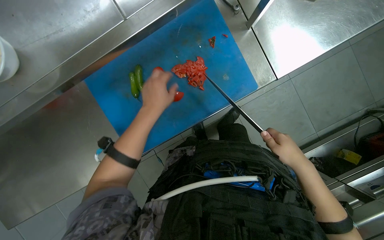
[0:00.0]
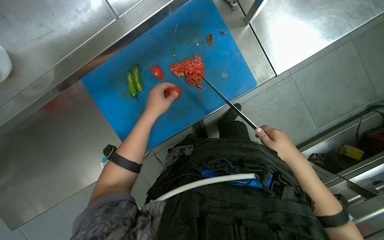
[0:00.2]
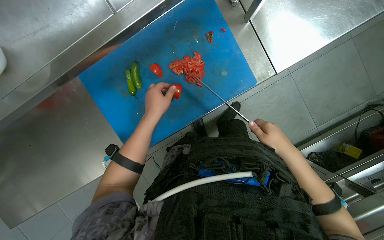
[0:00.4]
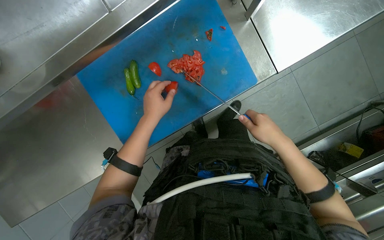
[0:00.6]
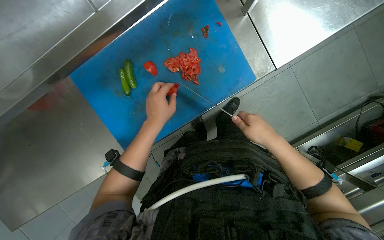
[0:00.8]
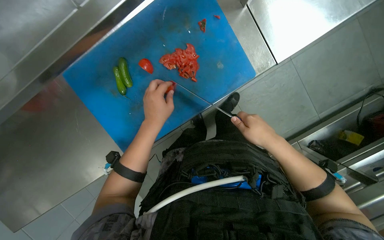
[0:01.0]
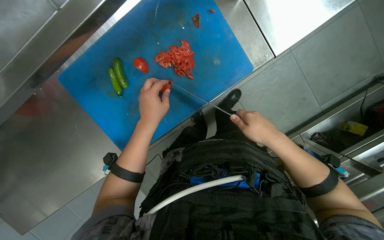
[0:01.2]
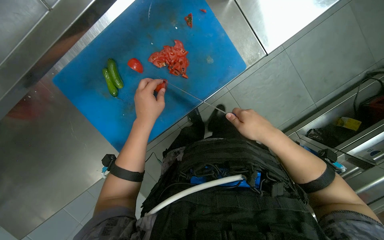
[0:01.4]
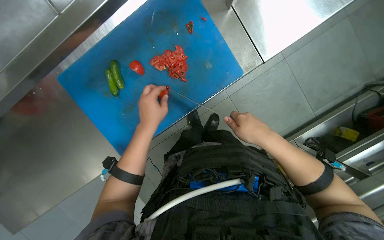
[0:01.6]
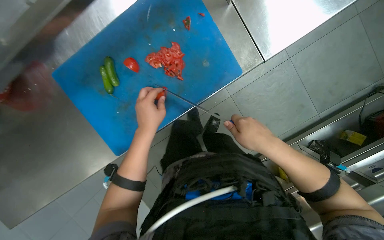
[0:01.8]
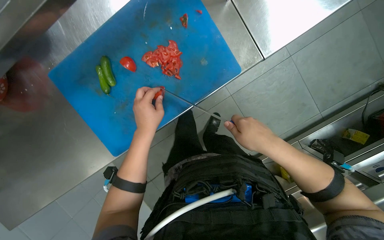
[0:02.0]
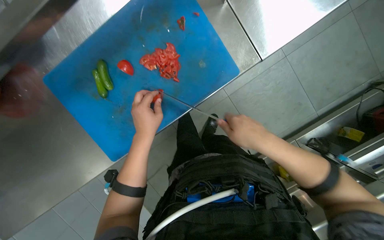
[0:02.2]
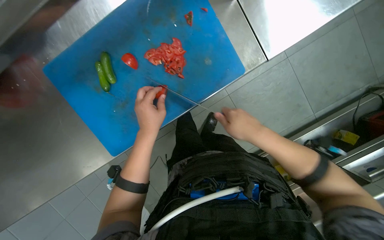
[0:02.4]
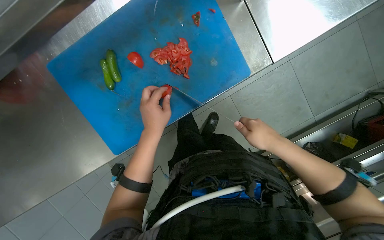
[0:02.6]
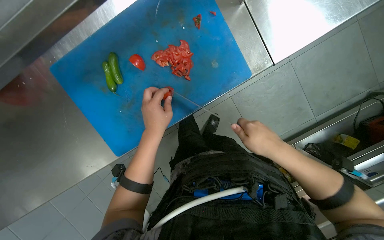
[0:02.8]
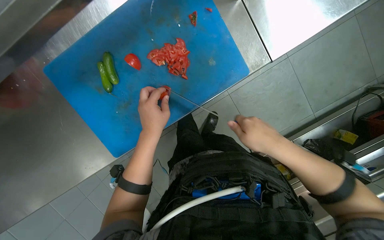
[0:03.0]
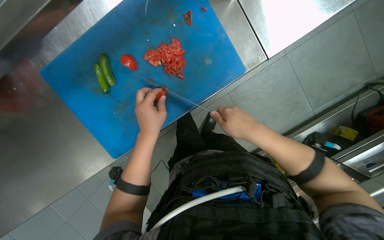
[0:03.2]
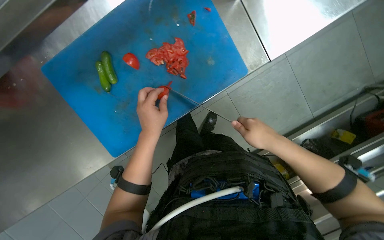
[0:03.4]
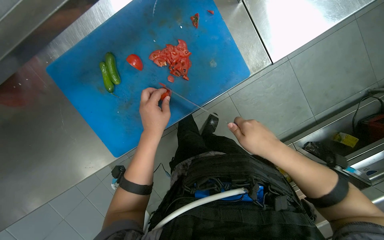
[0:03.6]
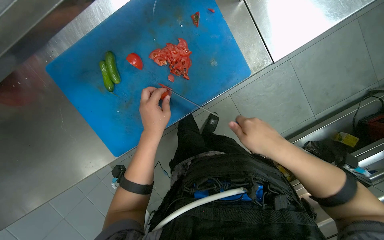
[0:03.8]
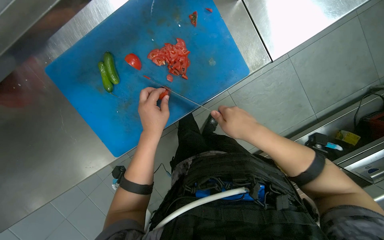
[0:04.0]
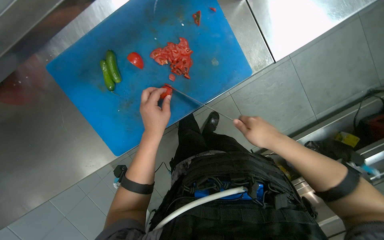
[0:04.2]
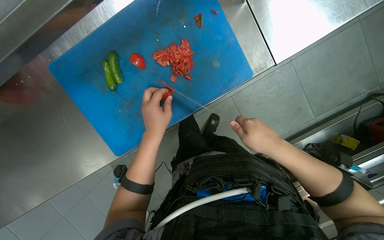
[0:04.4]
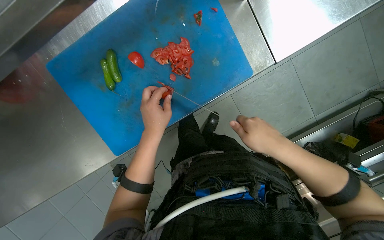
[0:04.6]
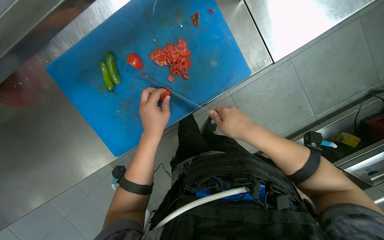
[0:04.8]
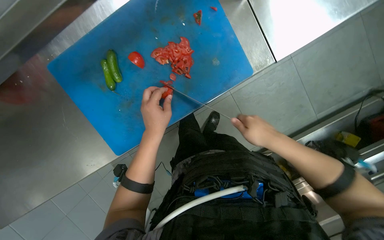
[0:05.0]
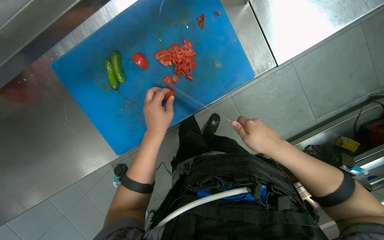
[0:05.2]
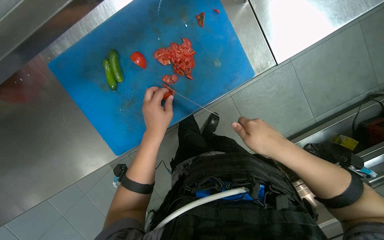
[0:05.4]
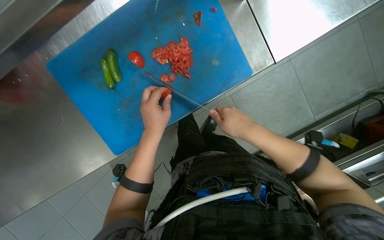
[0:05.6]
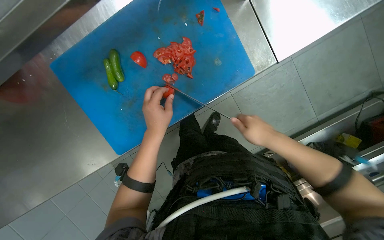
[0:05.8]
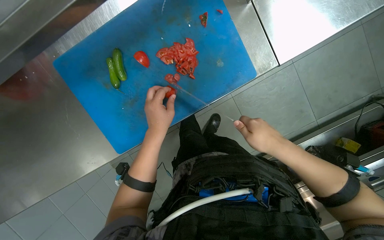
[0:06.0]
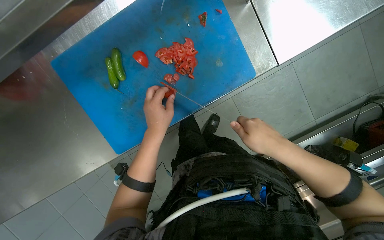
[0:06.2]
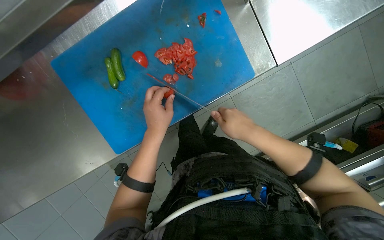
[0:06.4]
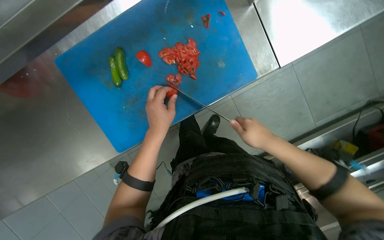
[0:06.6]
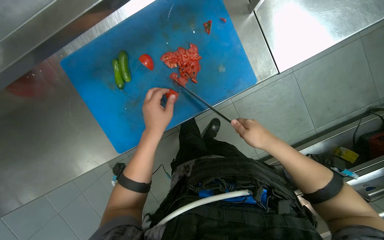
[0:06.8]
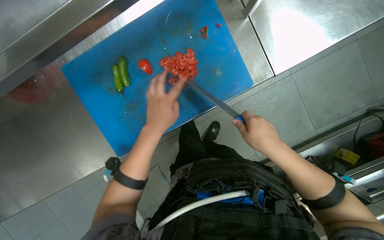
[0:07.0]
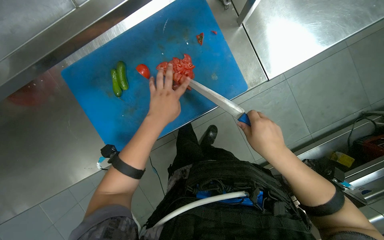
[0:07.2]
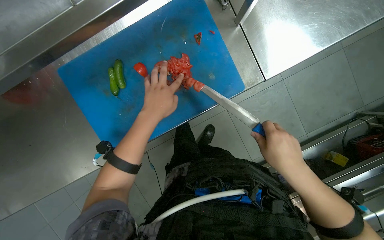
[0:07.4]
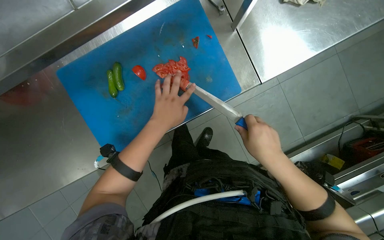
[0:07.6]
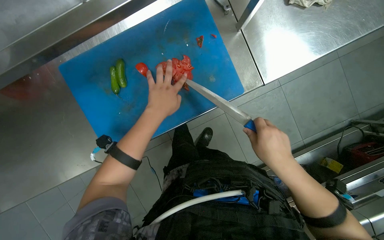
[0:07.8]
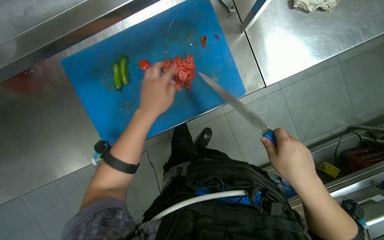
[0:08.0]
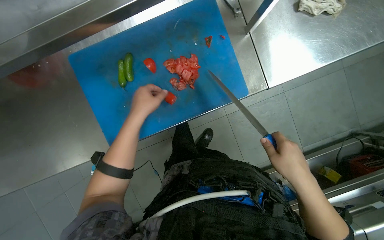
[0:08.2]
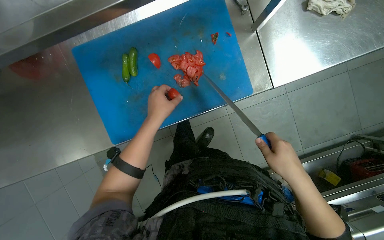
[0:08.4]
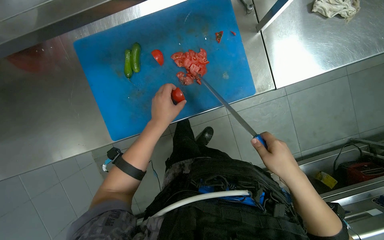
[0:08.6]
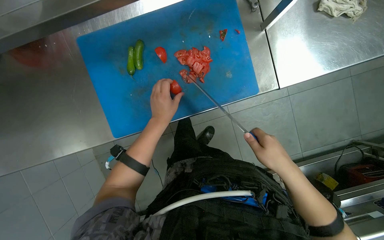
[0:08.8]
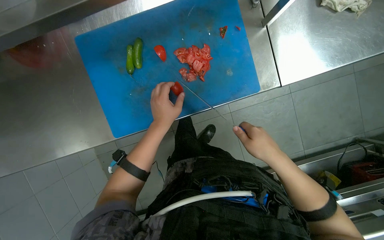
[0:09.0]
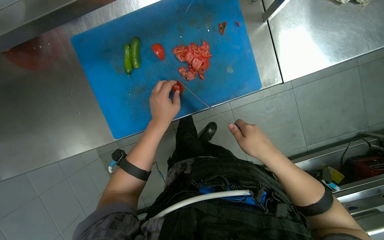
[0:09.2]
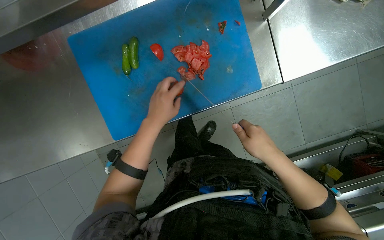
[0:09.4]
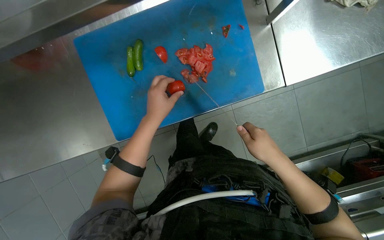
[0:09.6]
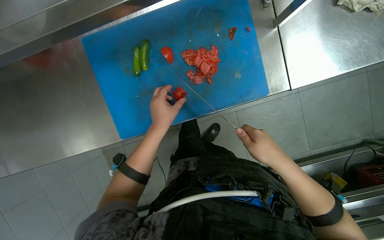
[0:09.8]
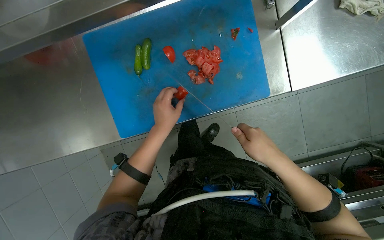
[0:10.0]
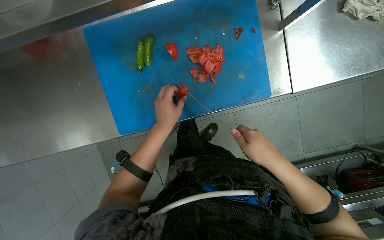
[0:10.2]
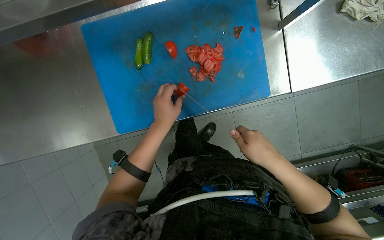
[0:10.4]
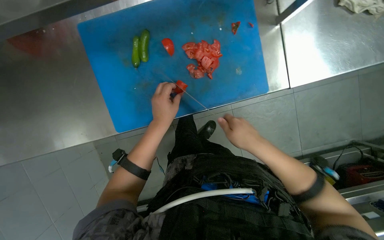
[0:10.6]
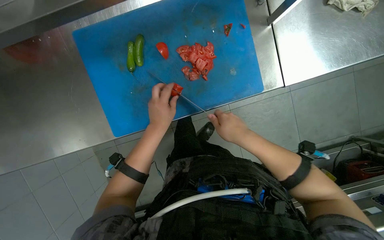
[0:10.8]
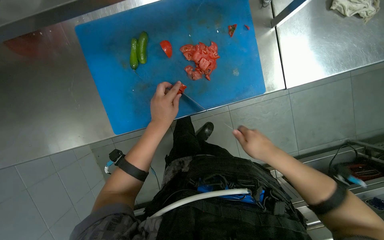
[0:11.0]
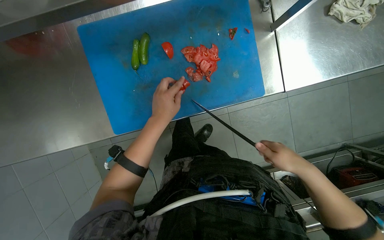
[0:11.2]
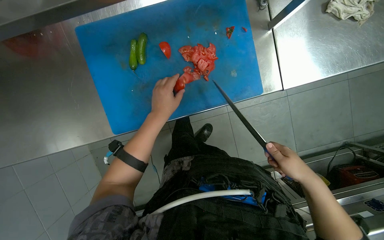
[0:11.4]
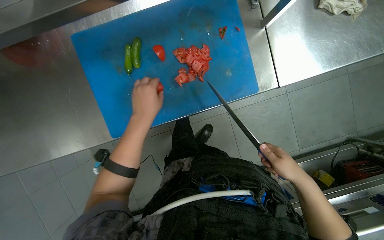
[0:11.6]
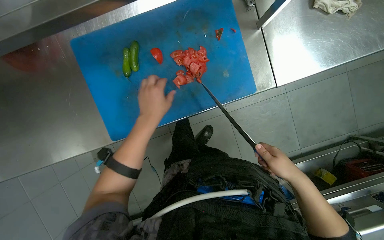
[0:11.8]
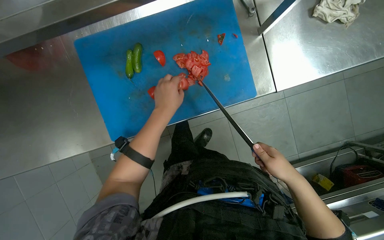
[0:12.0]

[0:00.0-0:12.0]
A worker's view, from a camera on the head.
Job: preparing food.
The whole recording: Slicing tomatoes on cutting board. The worker slices tomatoes on a blue cutting board.
0:00.0 to 0:01.6: The hands are busy where they are.
0:01.6 to 0:07.6: The hands work in one place, with small movements.
0:07.6 to 0:10.4: The hands work in one place, with small movements.
0:10.4 to 0:12.0: The right hand shifts some 10 cm to the right.

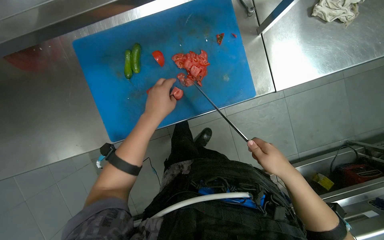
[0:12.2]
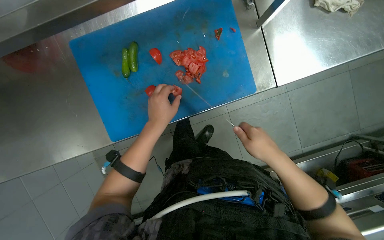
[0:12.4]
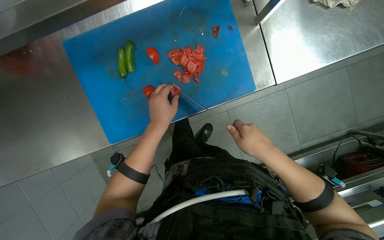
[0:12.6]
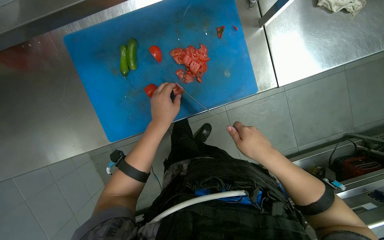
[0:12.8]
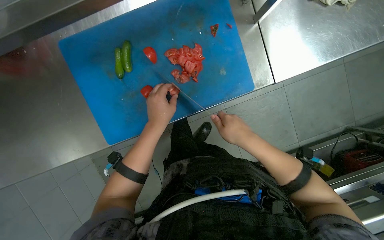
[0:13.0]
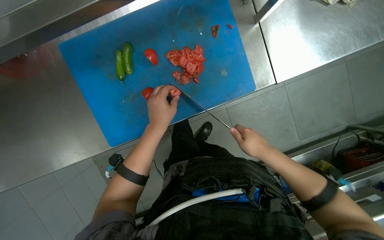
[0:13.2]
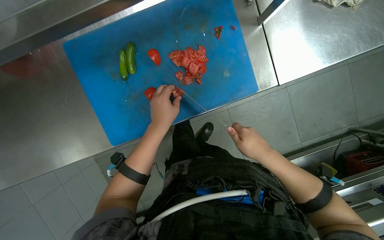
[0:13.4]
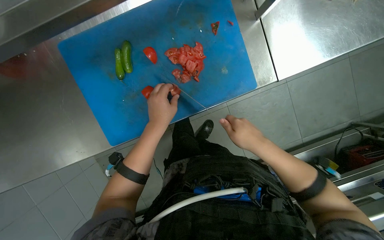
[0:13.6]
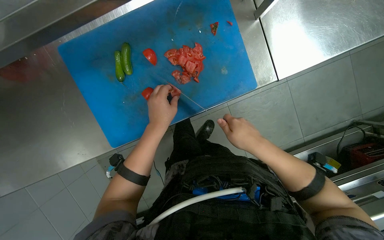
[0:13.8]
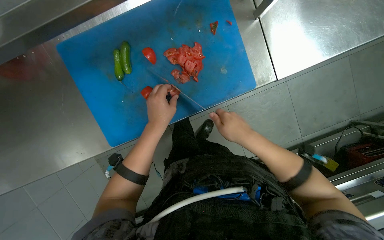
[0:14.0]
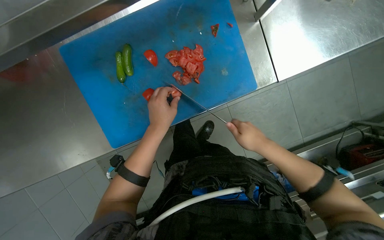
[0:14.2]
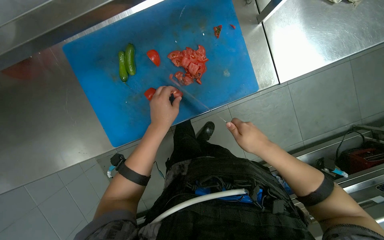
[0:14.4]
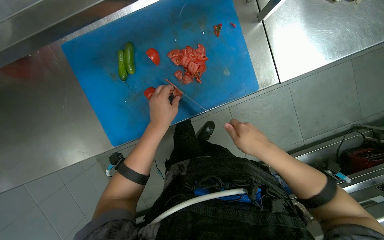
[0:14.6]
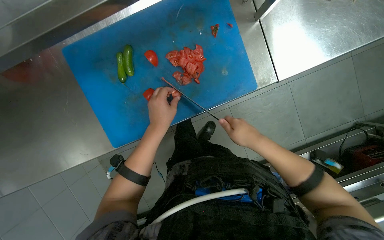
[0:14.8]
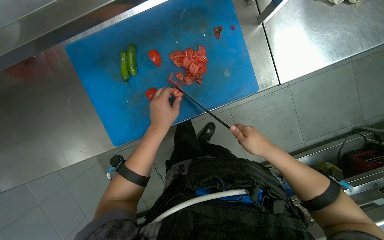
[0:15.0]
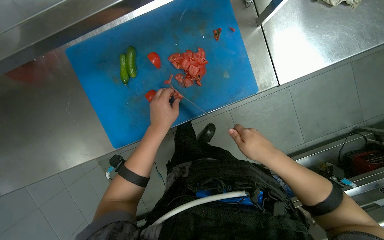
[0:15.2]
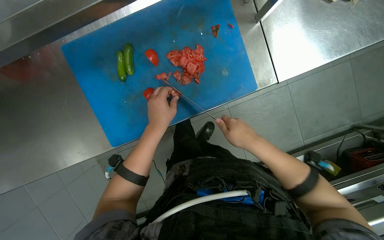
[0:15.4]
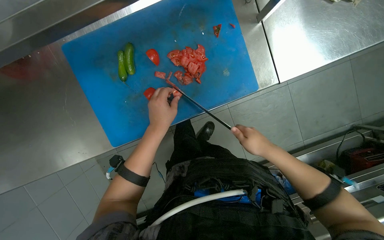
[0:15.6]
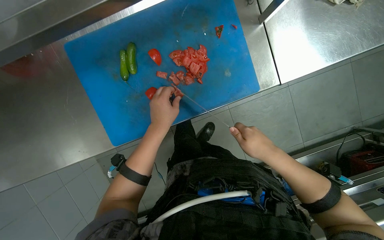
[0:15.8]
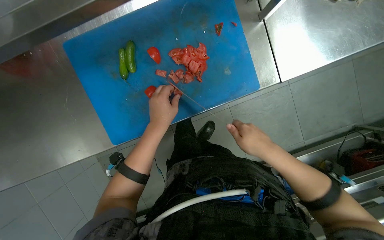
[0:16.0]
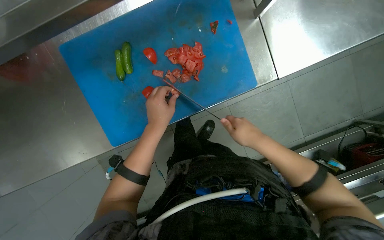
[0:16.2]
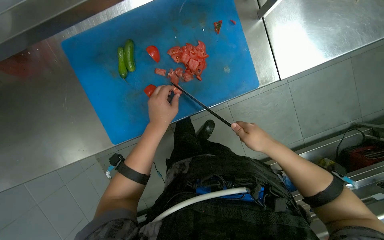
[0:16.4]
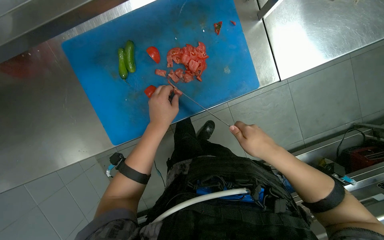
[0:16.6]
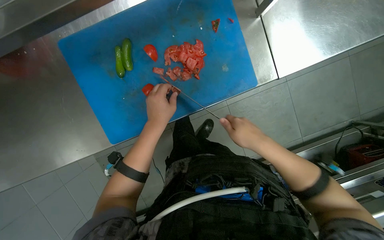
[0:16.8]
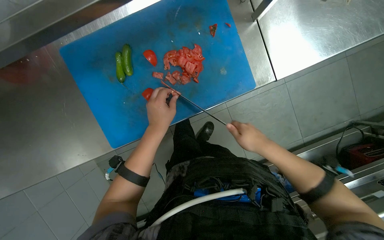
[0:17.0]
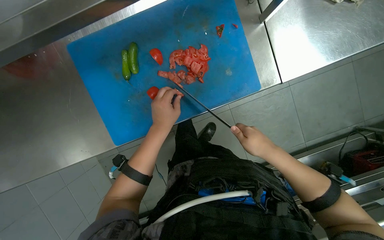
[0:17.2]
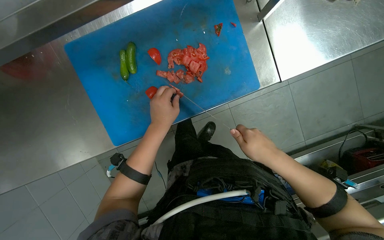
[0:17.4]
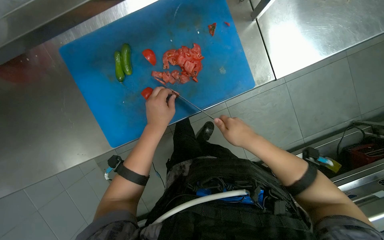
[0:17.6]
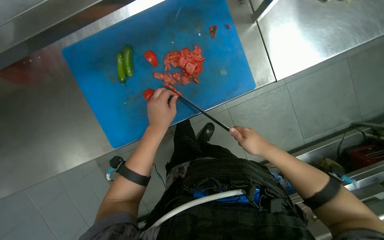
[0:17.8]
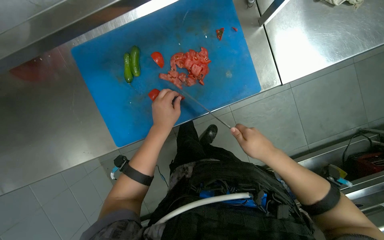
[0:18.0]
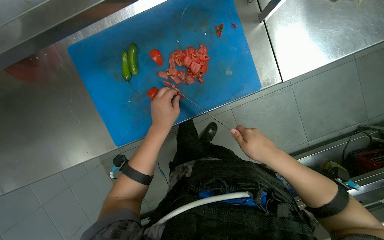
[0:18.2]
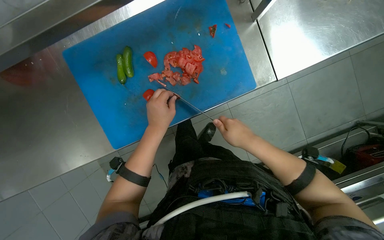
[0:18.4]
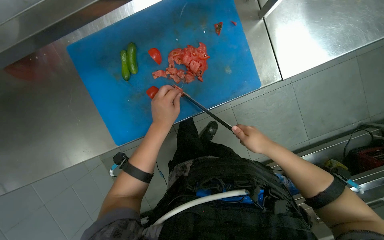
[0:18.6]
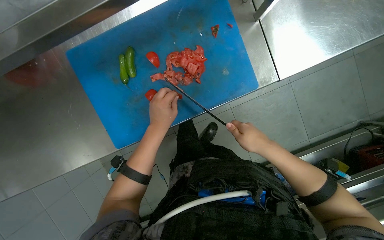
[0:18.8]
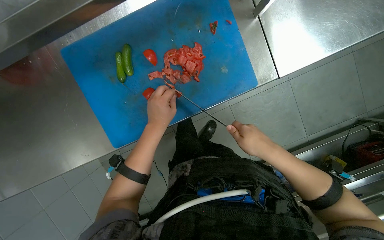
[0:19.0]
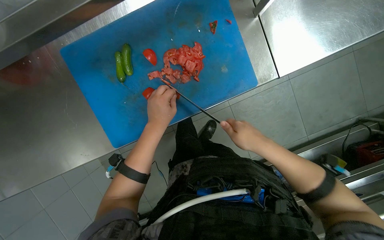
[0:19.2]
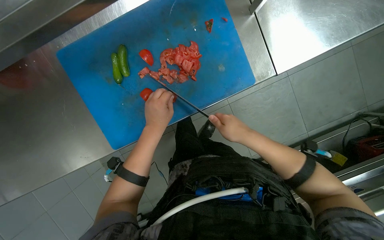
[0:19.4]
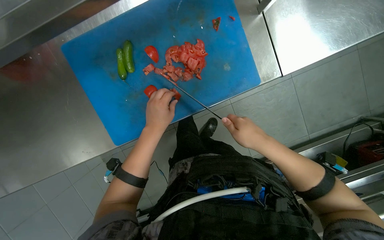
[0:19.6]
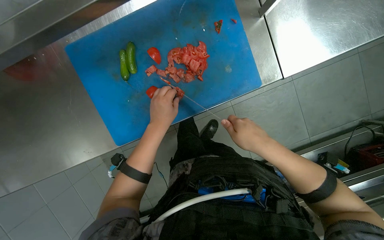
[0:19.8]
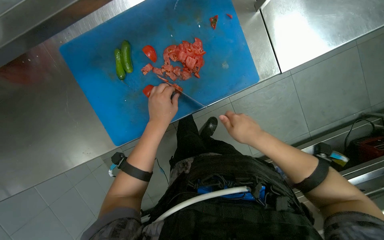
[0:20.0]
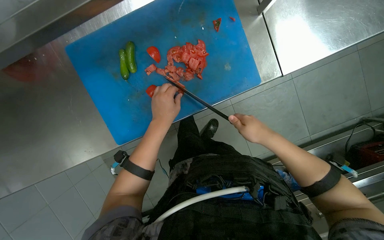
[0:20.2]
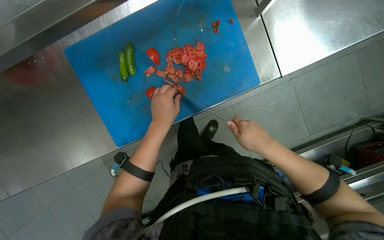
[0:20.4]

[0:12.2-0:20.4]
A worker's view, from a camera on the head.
Job: preparing food.
The whole recording: Slicing tomatoes on cutting board. The worker slices tomatoes on a blue cutting board.
0:12.2 to 0:13.8: The right hand shifts approximately 10 cm to the left.
0:13.8 to 0:20.4: The hands work in one place, with small movements.
